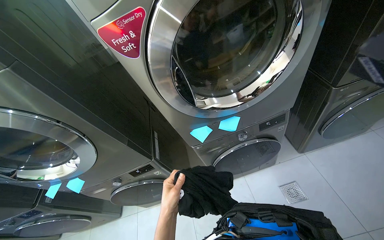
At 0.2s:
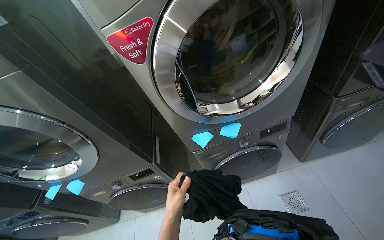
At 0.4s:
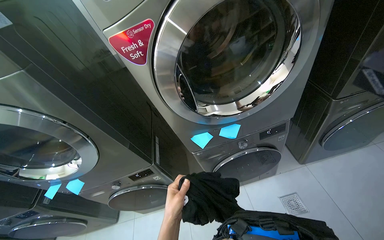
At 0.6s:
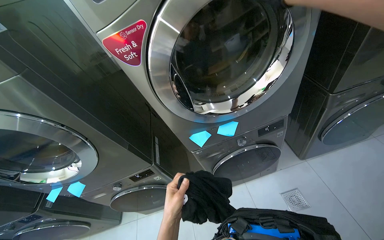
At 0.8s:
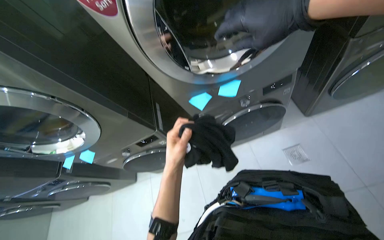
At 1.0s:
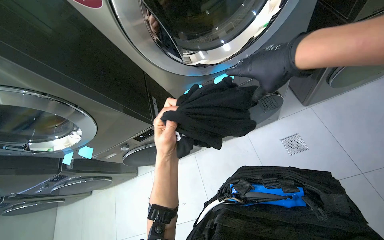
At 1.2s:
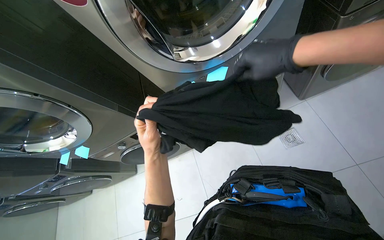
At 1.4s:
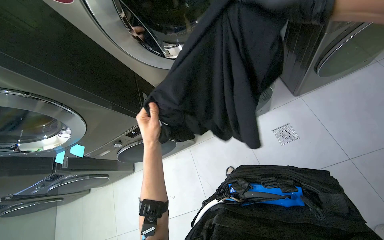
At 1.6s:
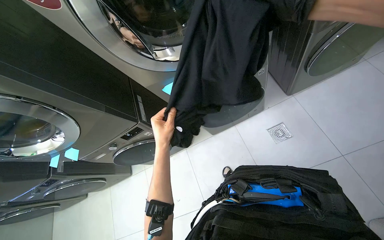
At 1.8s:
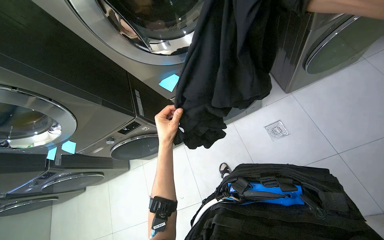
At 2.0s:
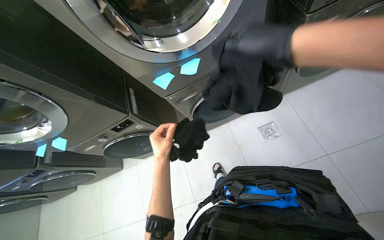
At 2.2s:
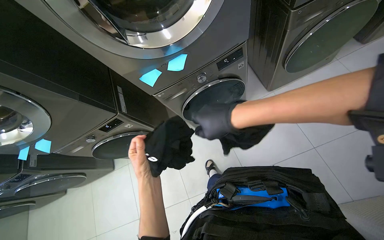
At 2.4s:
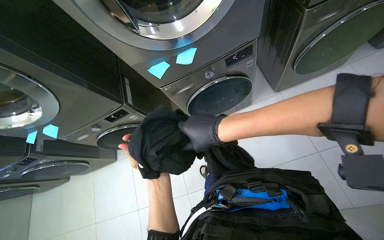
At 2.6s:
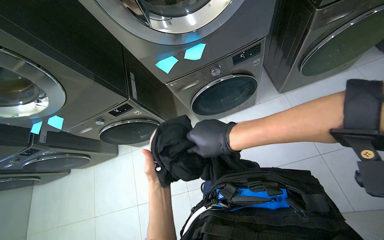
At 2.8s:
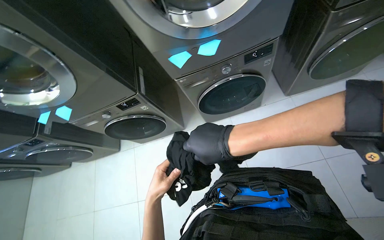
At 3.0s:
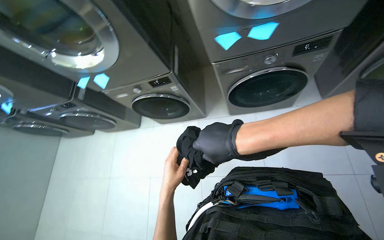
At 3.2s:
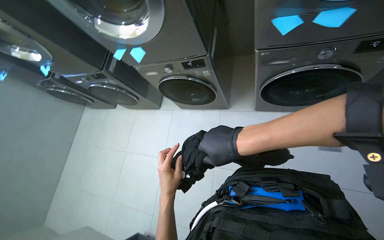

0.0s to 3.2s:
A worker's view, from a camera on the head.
Job: managing laundry.
The whole recording: Unloading clothes from machines. The worker unloads clothes from the washing machines.
0.0s to 1.6s: The wearer looks roughly 15 degrees further downward. The left hand shifts approximately 10 cm up the picture.
1.6s to 3.2s: The wearer looks some 15 degrees further downward. The scene rotates clockwise by roughly 30 degrees.

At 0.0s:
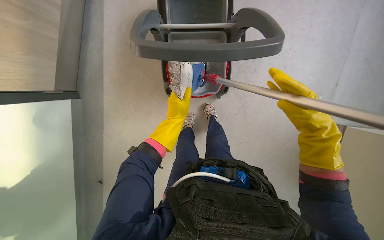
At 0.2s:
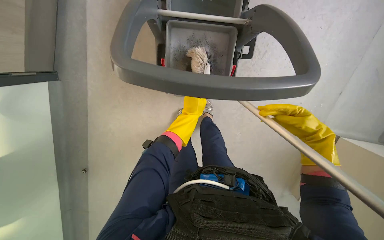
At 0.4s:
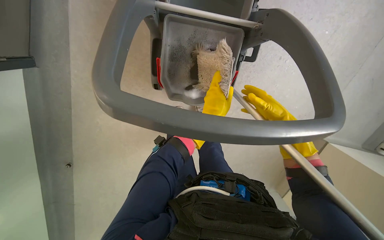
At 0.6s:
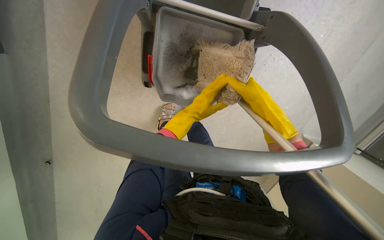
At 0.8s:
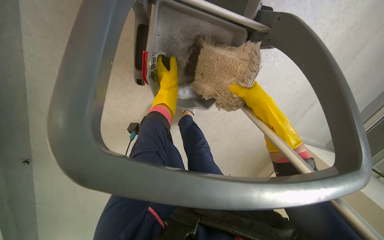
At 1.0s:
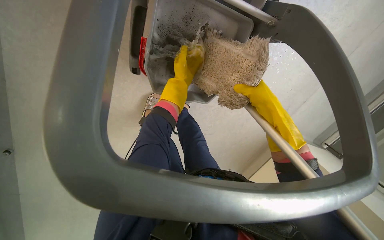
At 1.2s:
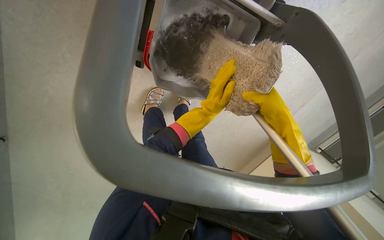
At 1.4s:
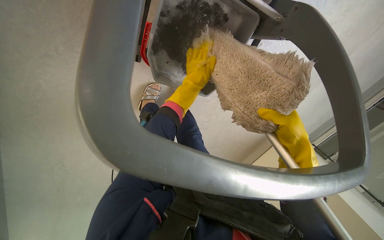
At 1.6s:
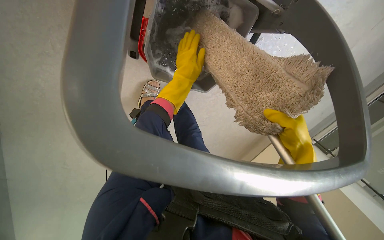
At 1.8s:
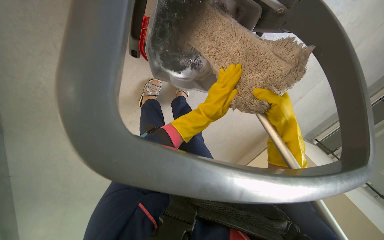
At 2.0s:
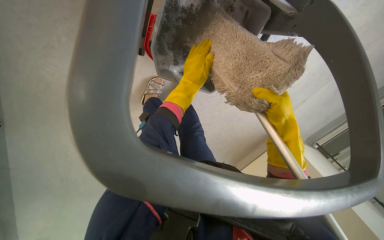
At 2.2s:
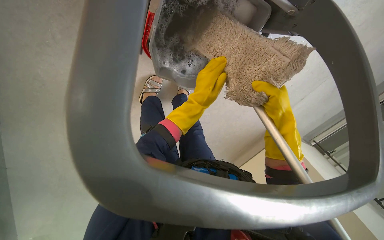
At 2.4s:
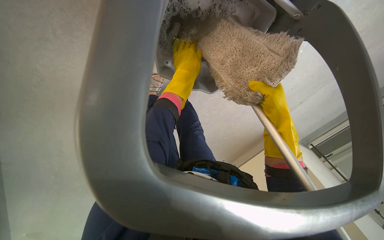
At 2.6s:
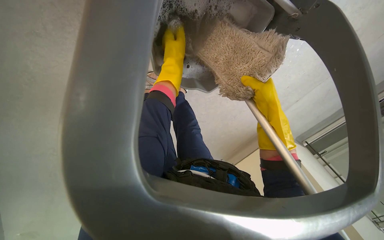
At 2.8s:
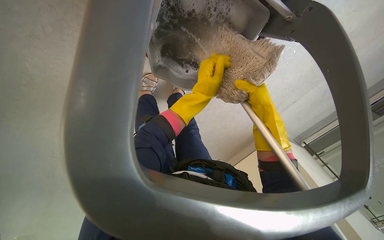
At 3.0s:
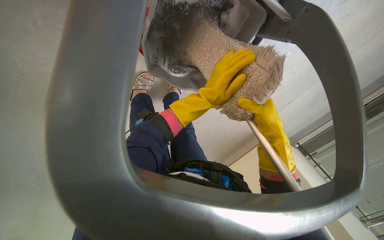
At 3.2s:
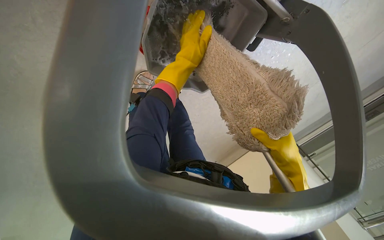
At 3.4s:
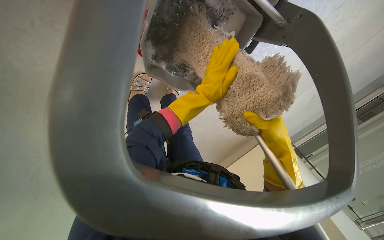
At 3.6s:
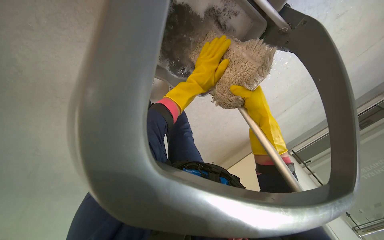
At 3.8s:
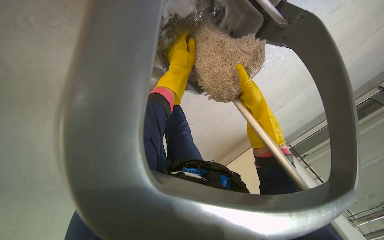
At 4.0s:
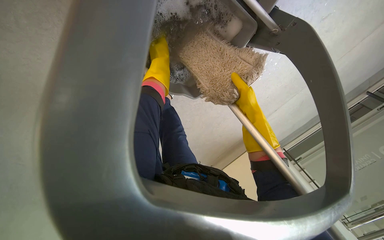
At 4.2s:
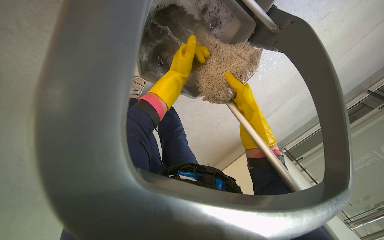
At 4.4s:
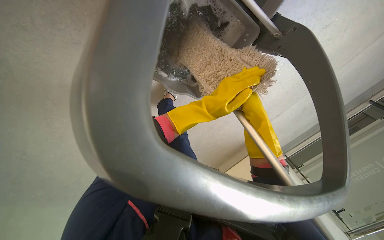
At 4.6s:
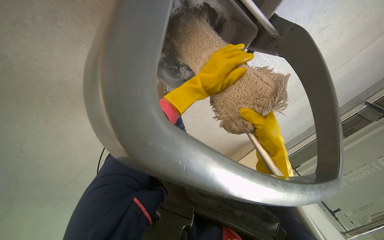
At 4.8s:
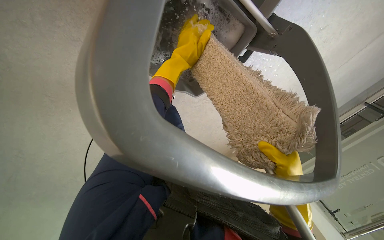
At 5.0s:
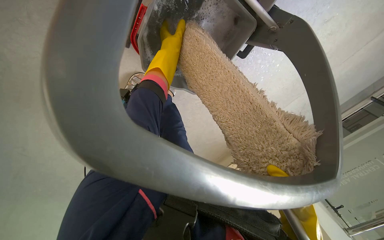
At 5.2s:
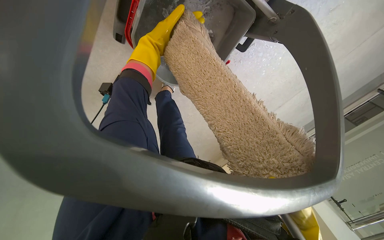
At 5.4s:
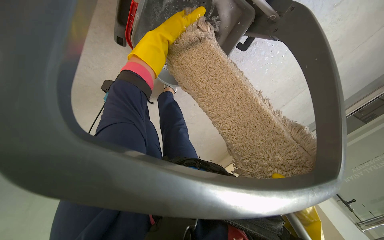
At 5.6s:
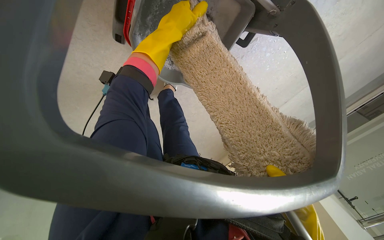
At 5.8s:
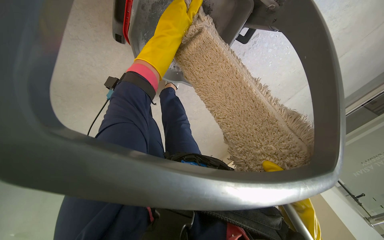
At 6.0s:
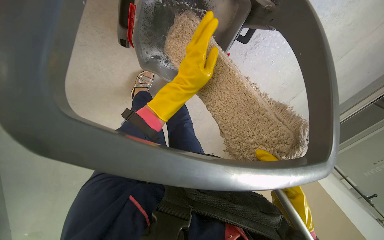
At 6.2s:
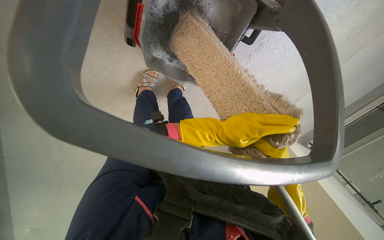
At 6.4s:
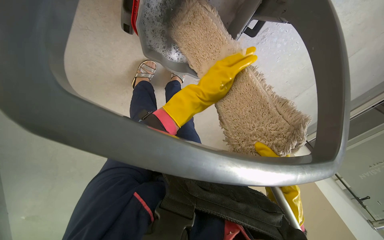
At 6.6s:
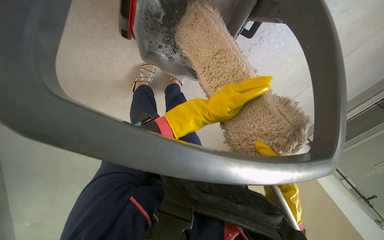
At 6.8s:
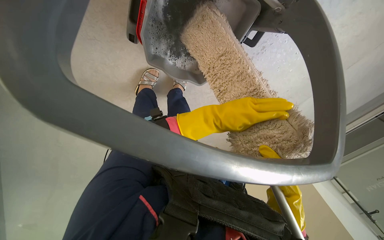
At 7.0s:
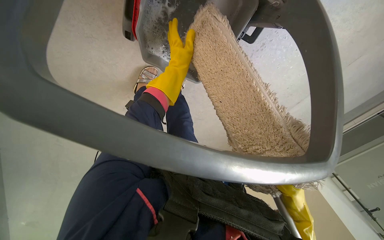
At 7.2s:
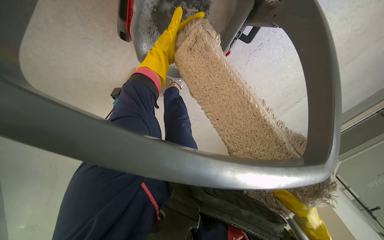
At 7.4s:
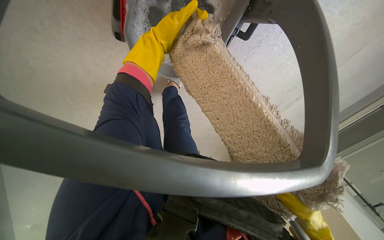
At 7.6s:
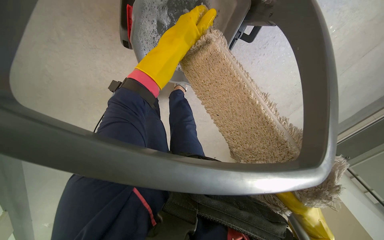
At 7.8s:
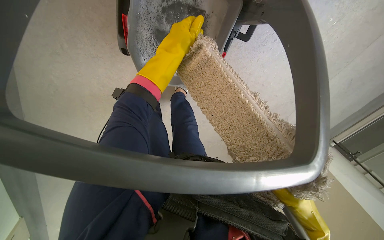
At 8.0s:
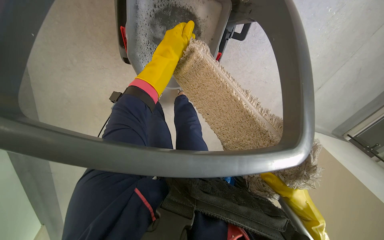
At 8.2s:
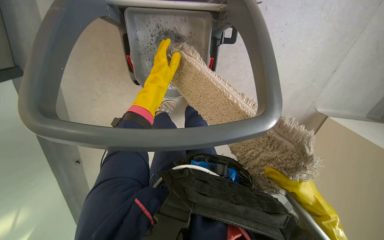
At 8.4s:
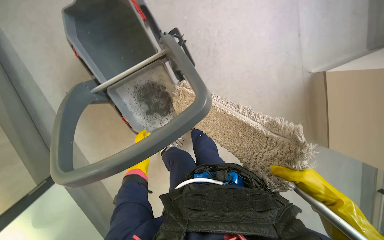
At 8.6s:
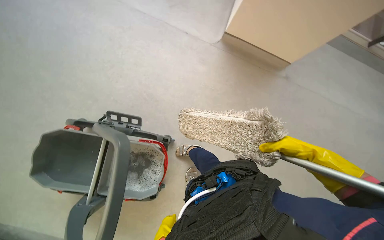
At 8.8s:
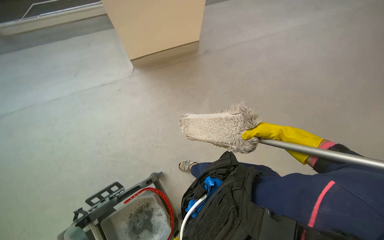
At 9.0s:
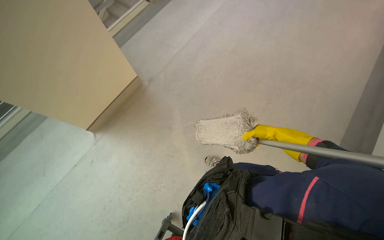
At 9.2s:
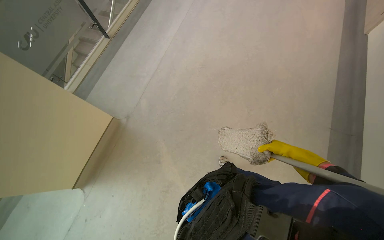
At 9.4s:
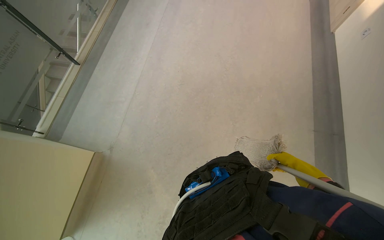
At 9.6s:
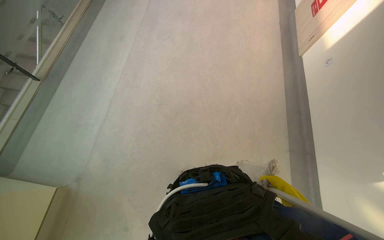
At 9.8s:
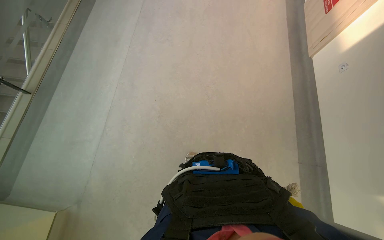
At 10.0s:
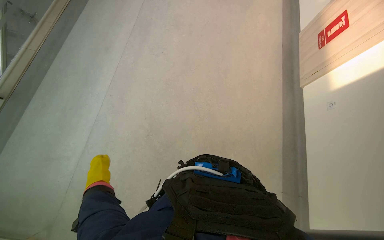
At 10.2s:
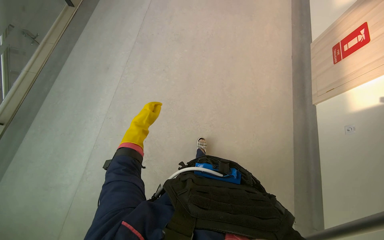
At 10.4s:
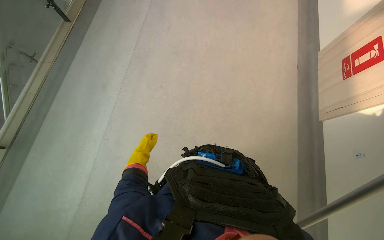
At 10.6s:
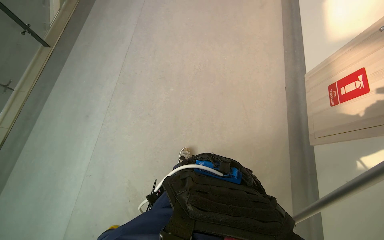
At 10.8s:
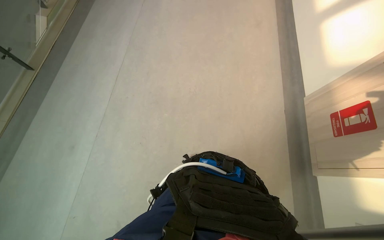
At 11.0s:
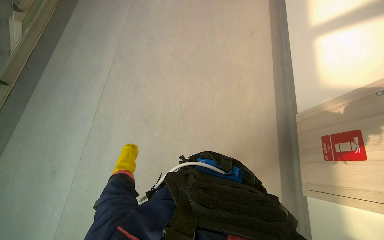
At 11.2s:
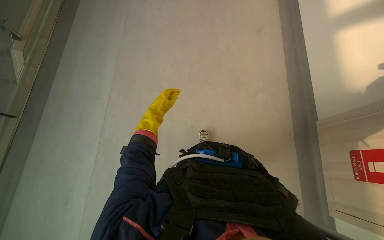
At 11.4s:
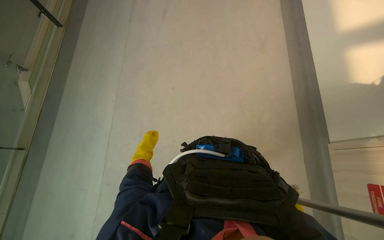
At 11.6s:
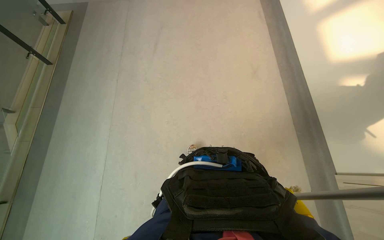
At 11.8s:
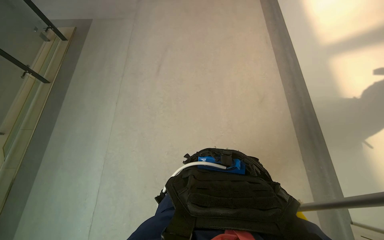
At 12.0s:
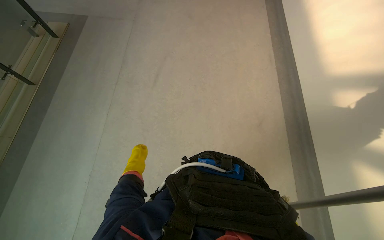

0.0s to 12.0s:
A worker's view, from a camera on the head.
Job: mopping floor.
The whole recording: Mopping floor. The worker mops the floor with a long-handled mop, periodically wringing it out.
0.0s to 1.6s: The view swings about 25 degrees to the right. The view tilts roughly 20 degrees downward. The right hand shifts approximately 10 cm farther from the camera.
1.6s to 3.0s: The left hand swings up and down the picture, about 15 cm each way, with 2 reversals.
3.0s to 4.4s: The right hand travels to the right by some 10 cm.
6.0s to 7.6s: The left hand moves nearer and farther over approximately 40 cm, changing direction 3 times.
7.6s to 9.0s: The view swings about 20 degrees to the left. The camera pitches upward, by about 10 degrees. The scene turns about 35 degrees counterclockwise in the picture.
9.0s to 10.4s: The head travels about 1.5 m. The wearer looks some 15 degrees further to the right.

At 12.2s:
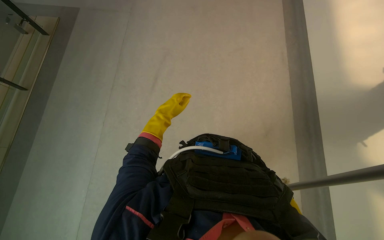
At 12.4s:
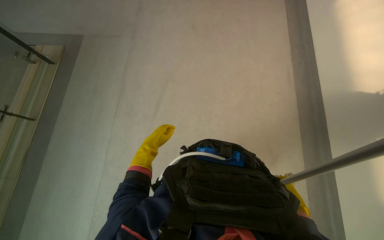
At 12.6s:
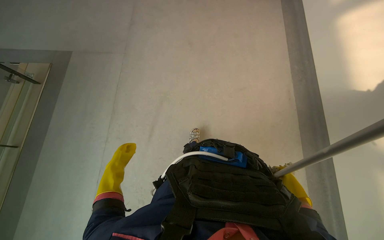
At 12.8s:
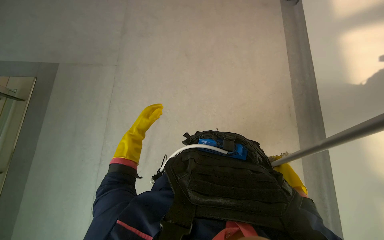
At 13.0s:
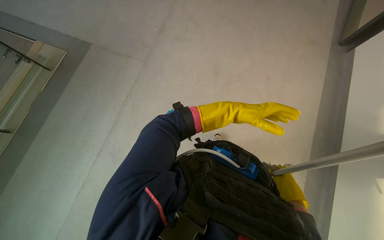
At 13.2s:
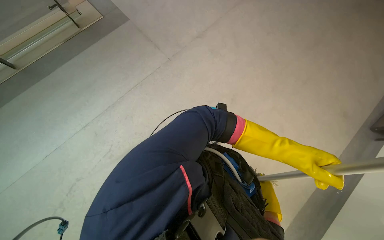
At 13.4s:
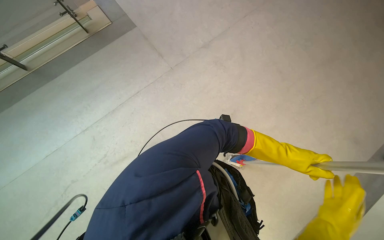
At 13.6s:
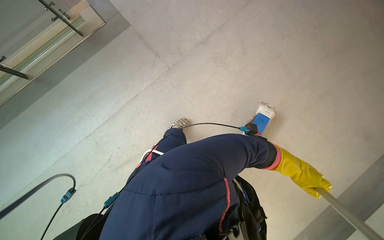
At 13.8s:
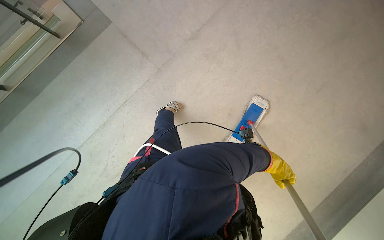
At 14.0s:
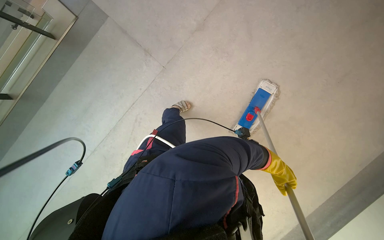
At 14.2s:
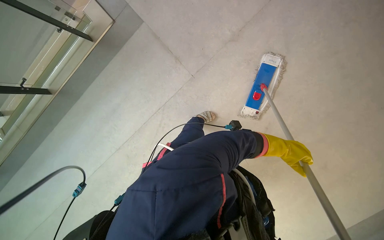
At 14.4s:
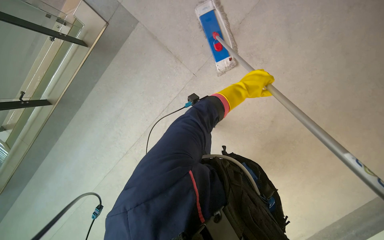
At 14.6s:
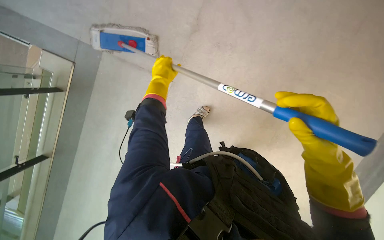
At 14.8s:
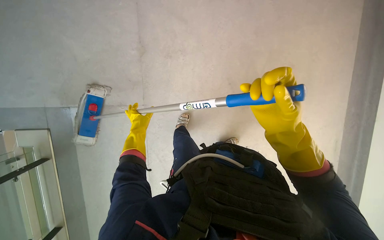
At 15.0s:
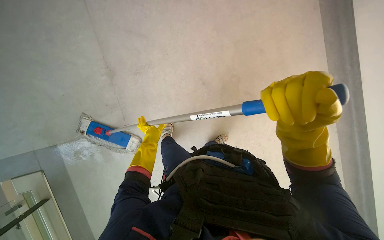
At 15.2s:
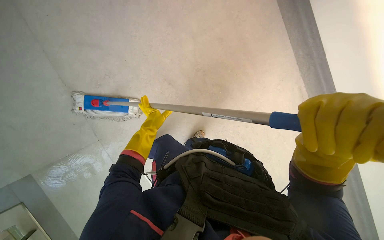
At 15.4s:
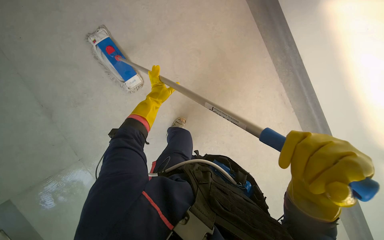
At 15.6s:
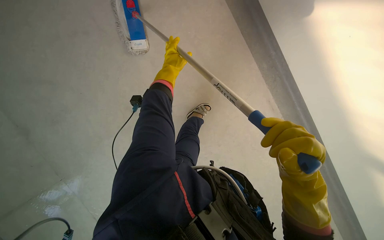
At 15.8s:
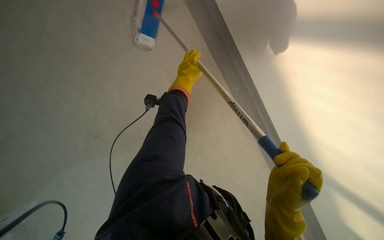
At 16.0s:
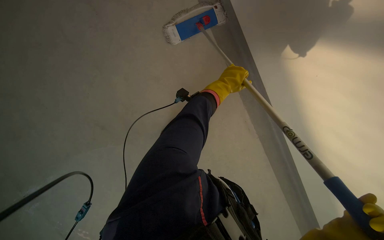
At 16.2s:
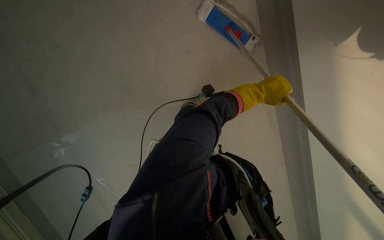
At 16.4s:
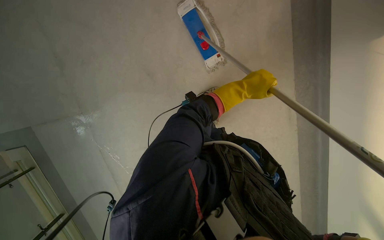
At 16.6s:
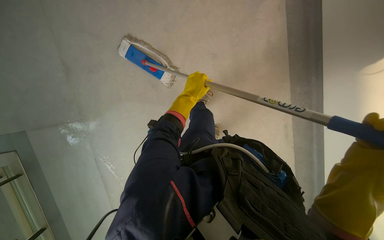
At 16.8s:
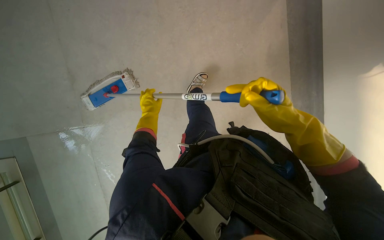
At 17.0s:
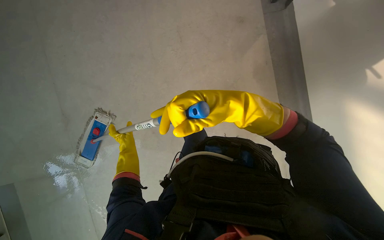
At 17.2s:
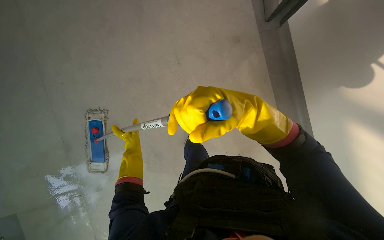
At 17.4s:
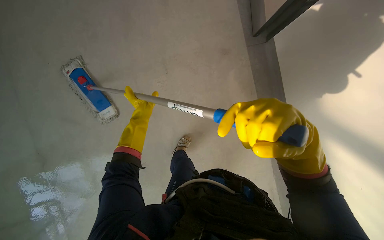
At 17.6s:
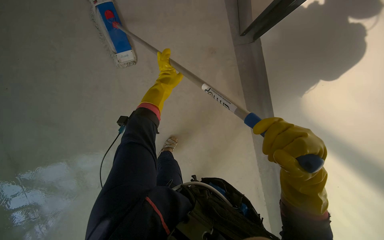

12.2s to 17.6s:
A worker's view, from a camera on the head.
Job: mopping floor.
The whole recording: Mopping floor. The worker mops the floor with a long-handled mop, periodically wringing it out.
12.2s to 13.6s: The left hand is displaced to the right and farther from the camera by about 60 cm.
13.6s to 15.0s: The camera travels some 70 cm. The view tips downward by some 15 degrees. Everything in view rotates some 50 degrees counterclockwise.
16.2s to 17.6s: The left hand shifts approximately 25 cm farther from the camera.
